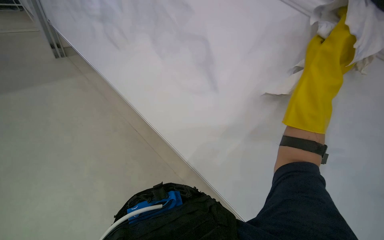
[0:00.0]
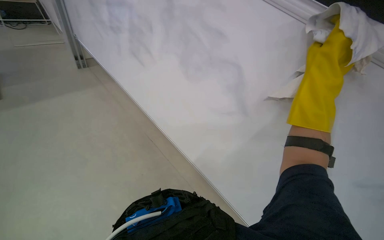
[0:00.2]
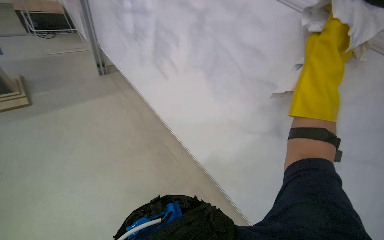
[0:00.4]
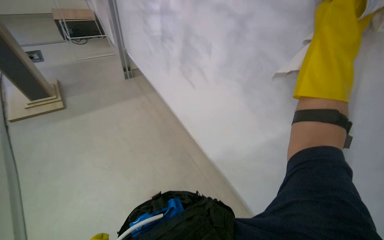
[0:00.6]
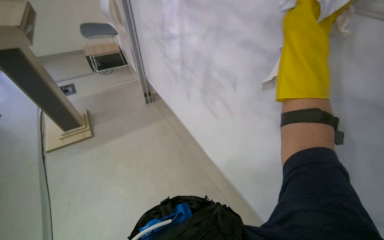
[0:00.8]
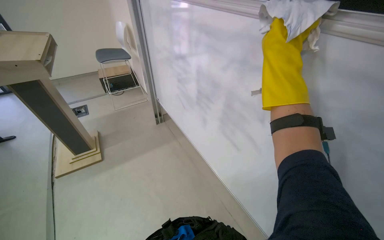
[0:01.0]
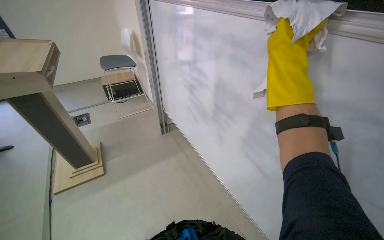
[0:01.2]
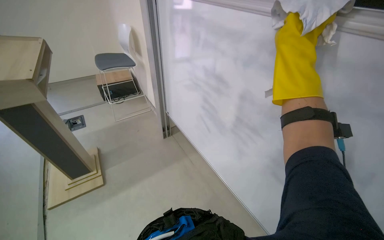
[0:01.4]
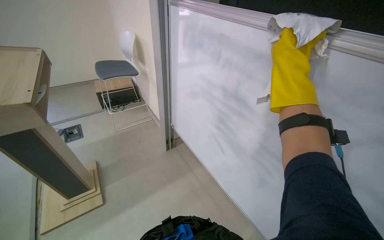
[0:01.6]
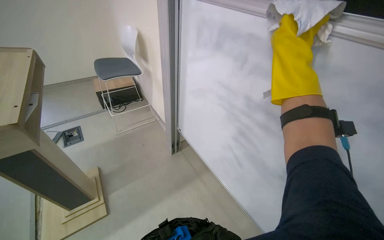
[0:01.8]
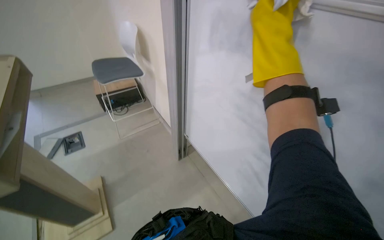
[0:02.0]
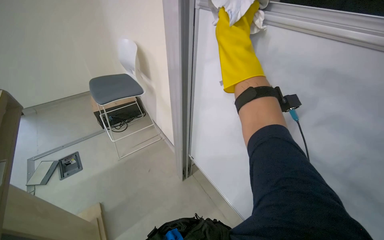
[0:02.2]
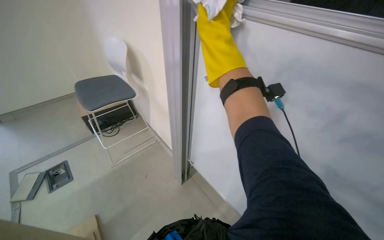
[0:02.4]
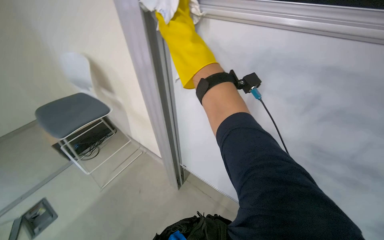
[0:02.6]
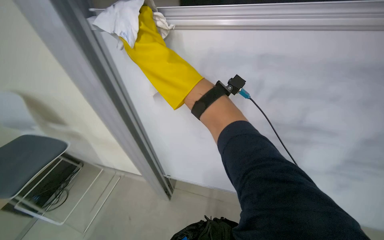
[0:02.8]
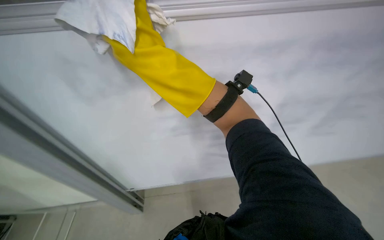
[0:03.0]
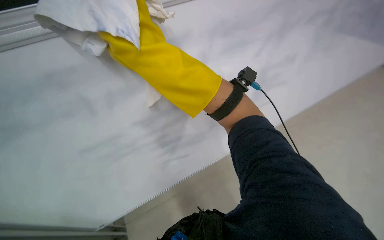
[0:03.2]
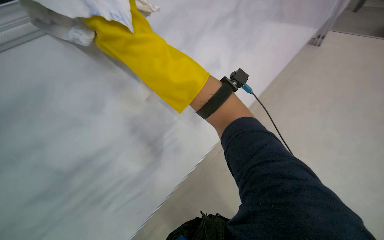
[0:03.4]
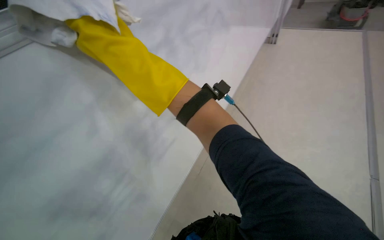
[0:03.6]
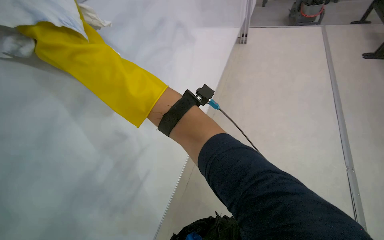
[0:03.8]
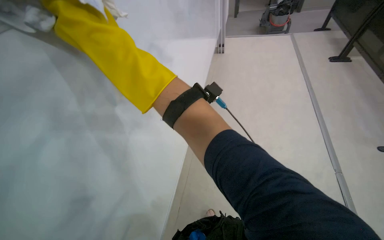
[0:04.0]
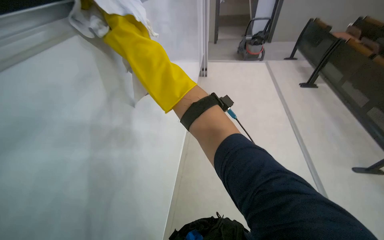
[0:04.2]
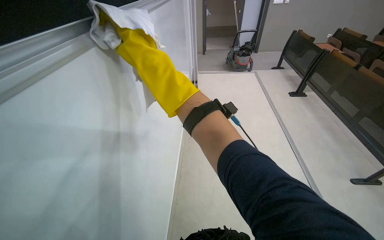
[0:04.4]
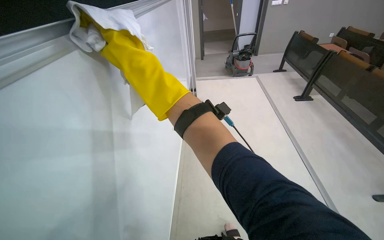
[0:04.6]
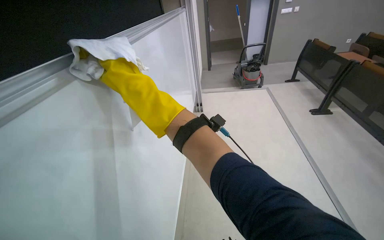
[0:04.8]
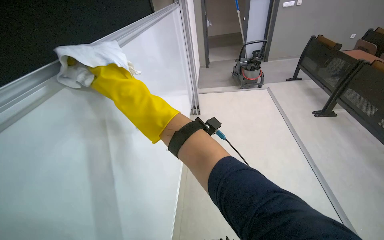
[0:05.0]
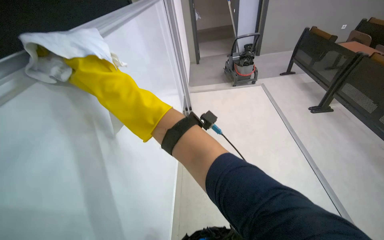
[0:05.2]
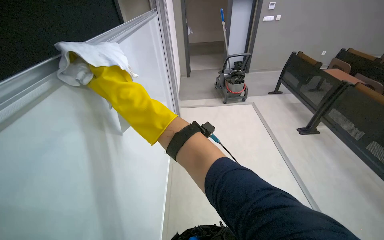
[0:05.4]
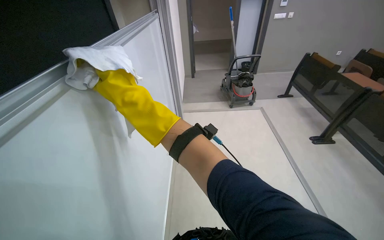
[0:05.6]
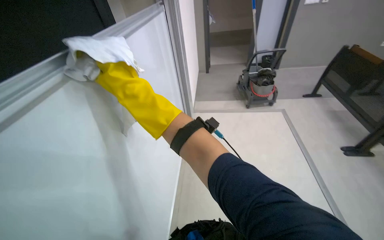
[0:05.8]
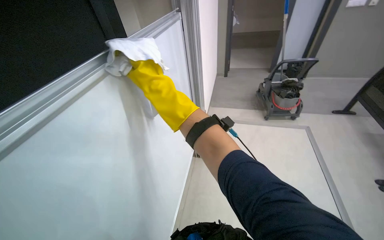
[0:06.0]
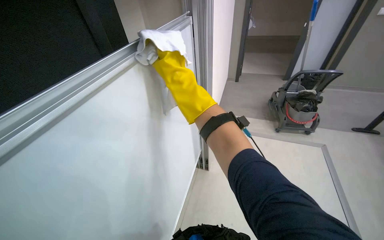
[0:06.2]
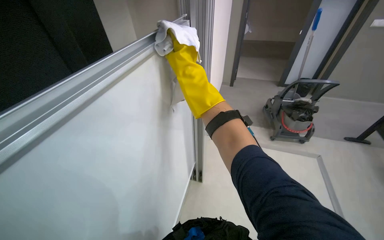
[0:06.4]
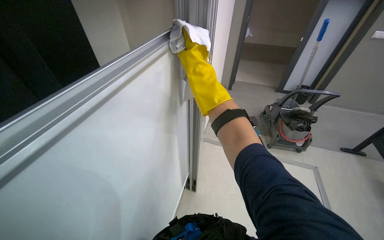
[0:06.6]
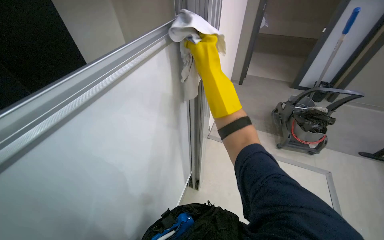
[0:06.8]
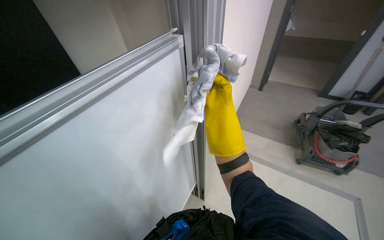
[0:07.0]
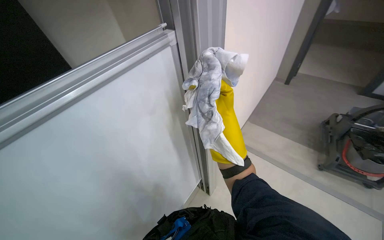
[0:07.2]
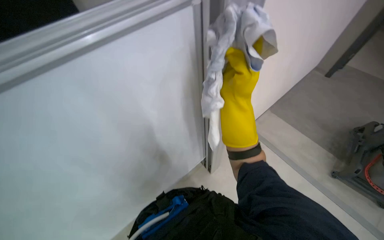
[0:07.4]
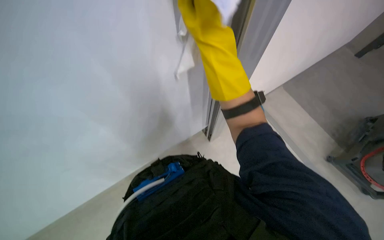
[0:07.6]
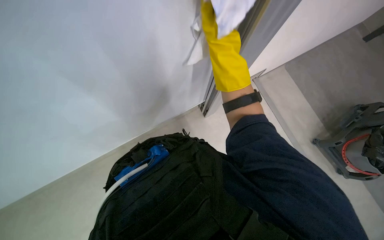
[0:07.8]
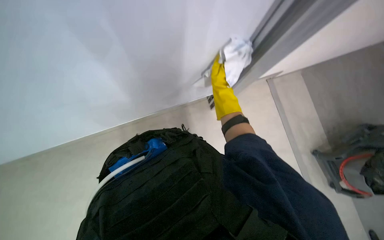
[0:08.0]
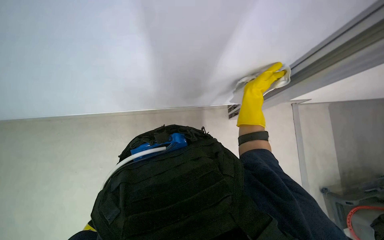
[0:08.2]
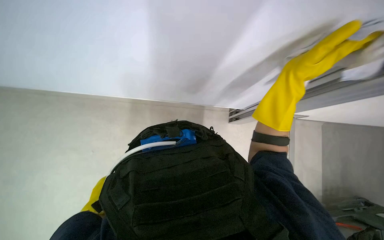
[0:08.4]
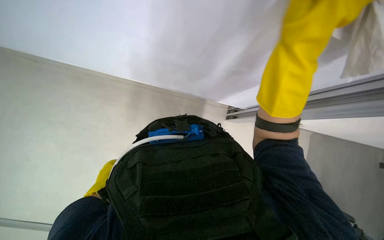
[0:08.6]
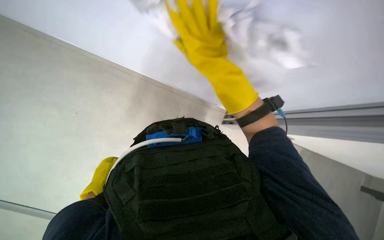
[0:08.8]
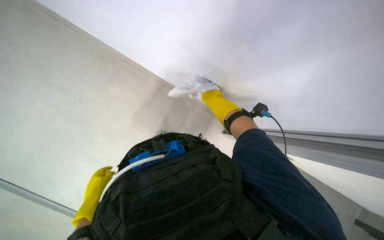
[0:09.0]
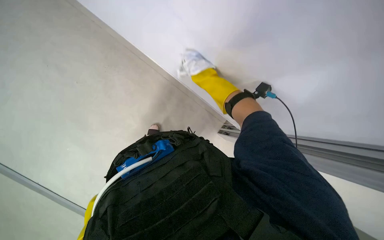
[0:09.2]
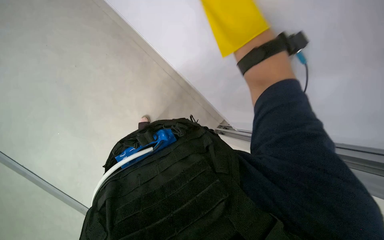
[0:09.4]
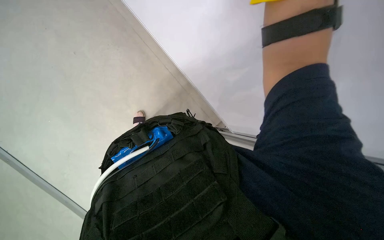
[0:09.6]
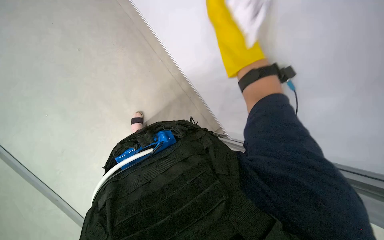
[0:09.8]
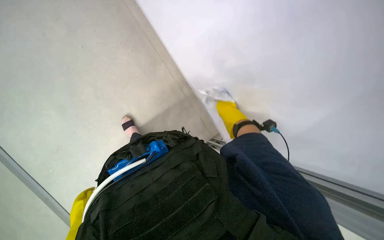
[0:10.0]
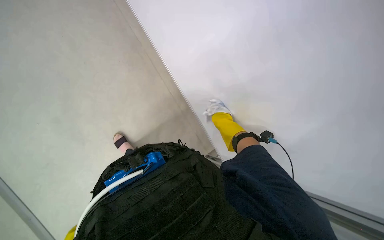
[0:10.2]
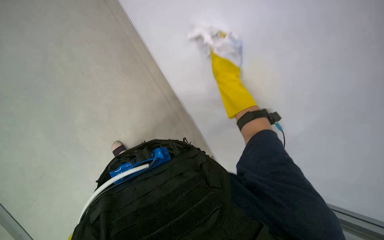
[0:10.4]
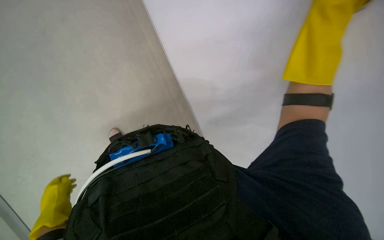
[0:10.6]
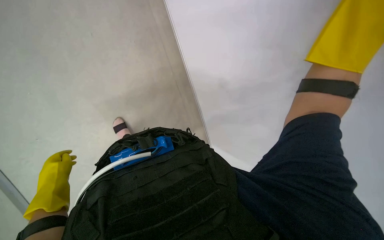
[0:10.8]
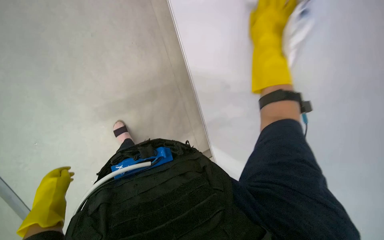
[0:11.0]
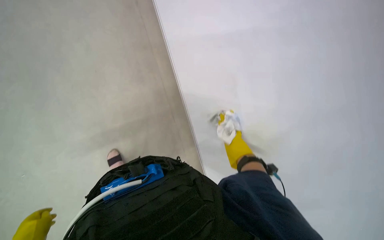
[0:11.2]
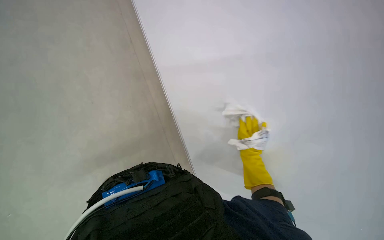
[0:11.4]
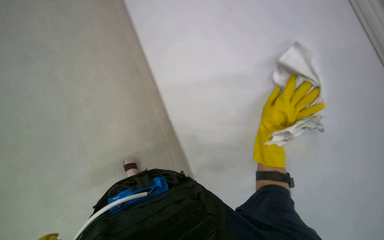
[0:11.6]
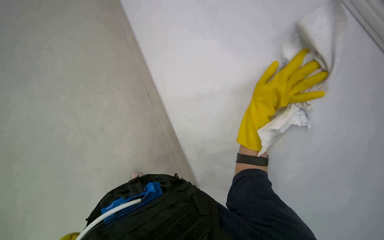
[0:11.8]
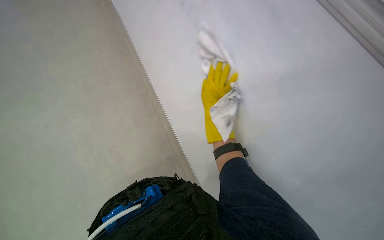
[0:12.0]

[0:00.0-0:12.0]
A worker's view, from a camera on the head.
Job: wiping surfaces.
The whole recording: Wiping whiteboard. The worker wipes the whiteboard with a white cloth, cleaning the cloth in a bucket as needed.
0:00.0 to 0:01.6: The view tilts about 20 degrees upward. The right hand goes approximately 25 cm up the picture and to the left.
0:01.6 to 0:03.0: The camera travels some 70 cm. The head rotates roughly 40 degrees to the right.
0:03.0 to 0:04.4: The head travels about 50 cm. The wearer looks approximately 45 degrees further to the right. The view tips upward by about 15 degrees.
0:04.4 to 0:06.0: The camera travels approximately 1.5 m.
0:06.0 to 0:07.6: The camera is carried approximately 40 cm. The wearer's head swings some 45 degrees to the left. The view tilts about 25 degrees downward.
0:10.4 to 0:12.0: The camera pitches upward, by some 15 degrees.

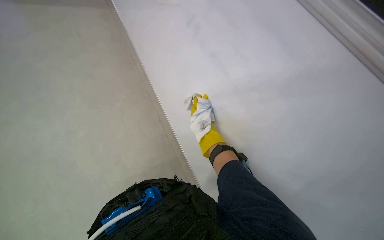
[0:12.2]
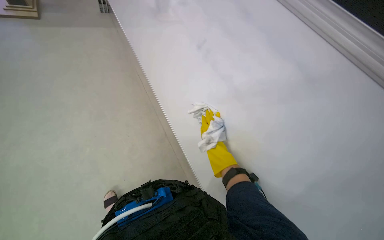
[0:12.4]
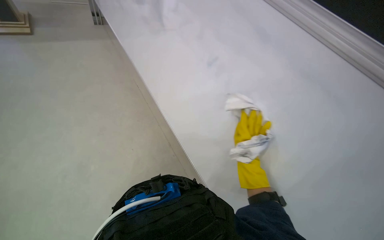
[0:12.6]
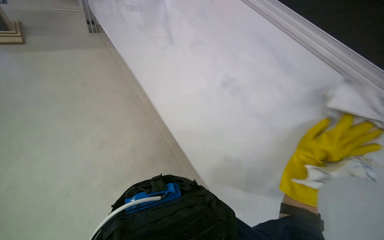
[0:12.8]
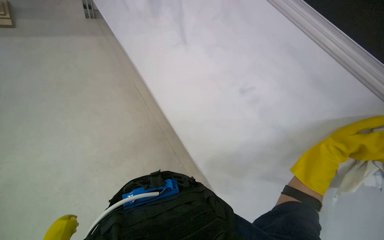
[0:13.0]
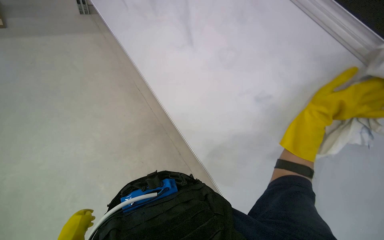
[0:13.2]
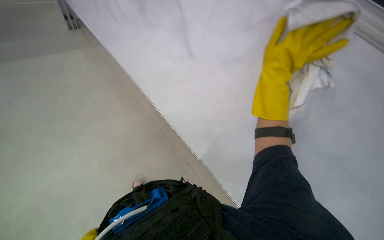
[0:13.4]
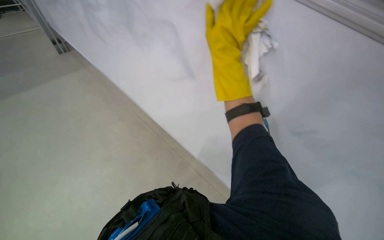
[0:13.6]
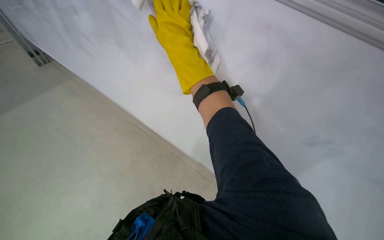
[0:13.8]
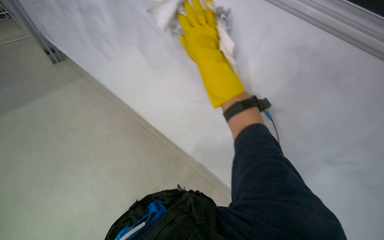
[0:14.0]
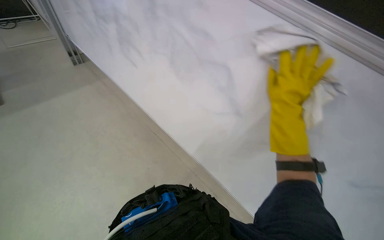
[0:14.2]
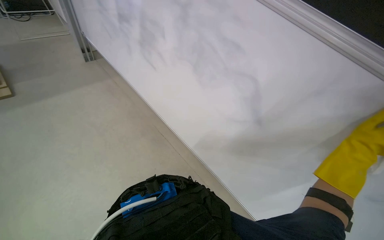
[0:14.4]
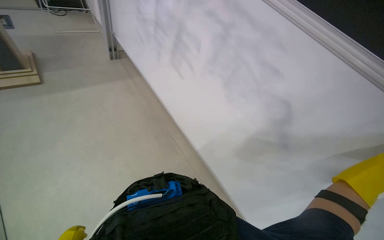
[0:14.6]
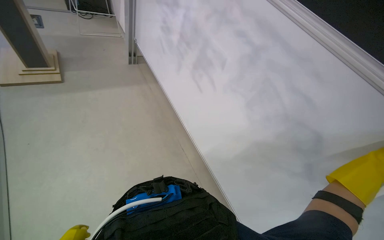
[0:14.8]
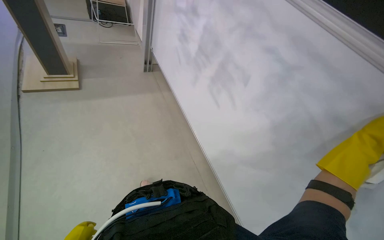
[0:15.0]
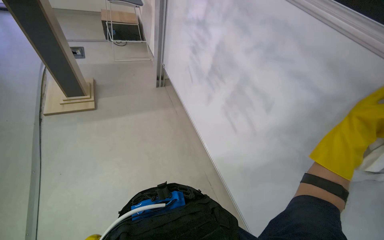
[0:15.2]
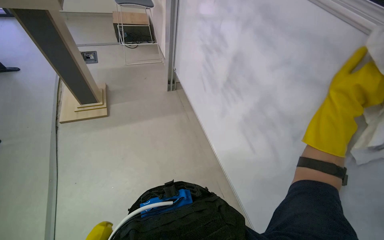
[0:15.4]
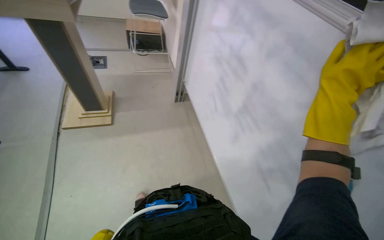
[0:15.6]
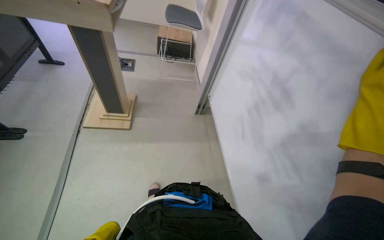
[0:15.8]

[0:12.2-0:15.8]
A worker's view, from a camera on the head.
Job: wiping surfaces.
The whole recording: Wiping whiteboard. The worker wipes the whiteboard with a white cloth, cleaning the cloth in a bucket as needed.
0:12.2 to 0:14.0: The camera is carried approximately 1 m.

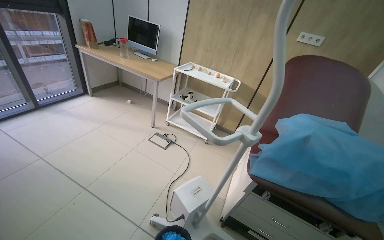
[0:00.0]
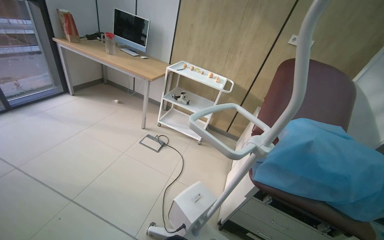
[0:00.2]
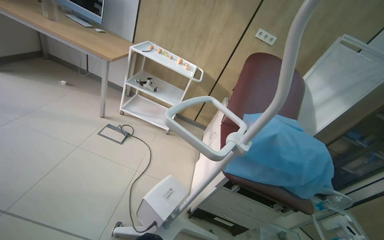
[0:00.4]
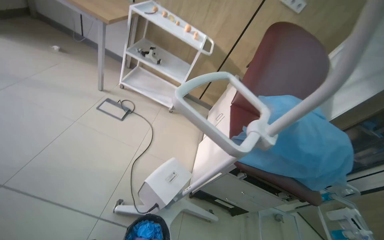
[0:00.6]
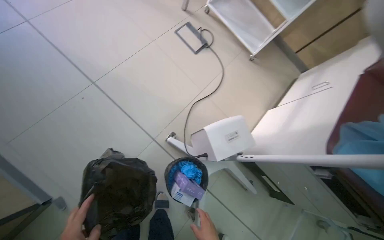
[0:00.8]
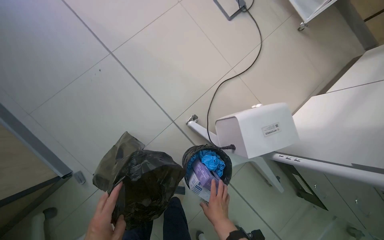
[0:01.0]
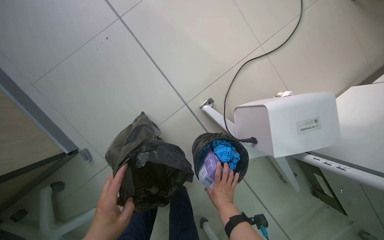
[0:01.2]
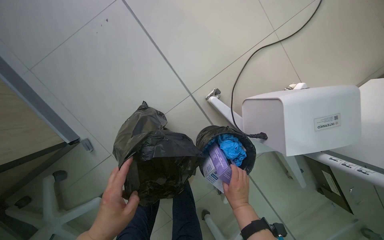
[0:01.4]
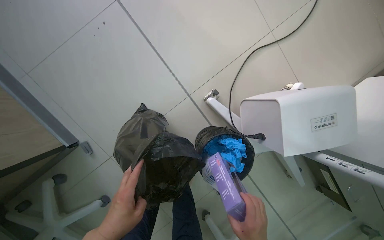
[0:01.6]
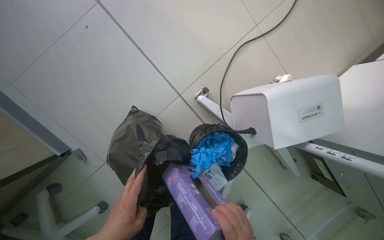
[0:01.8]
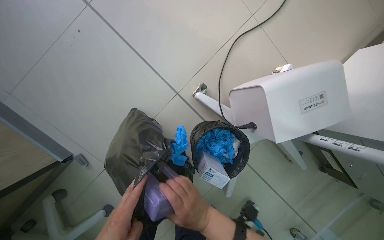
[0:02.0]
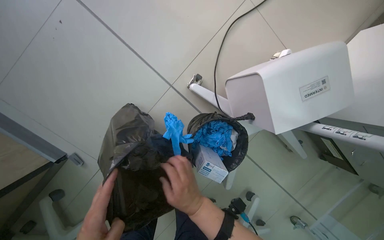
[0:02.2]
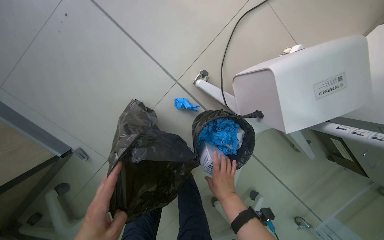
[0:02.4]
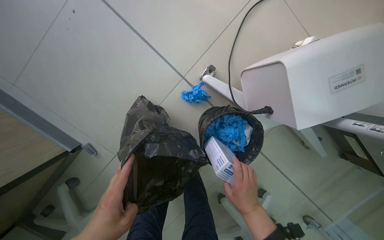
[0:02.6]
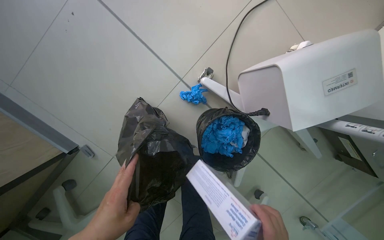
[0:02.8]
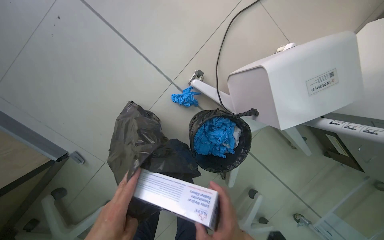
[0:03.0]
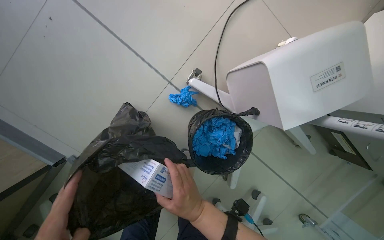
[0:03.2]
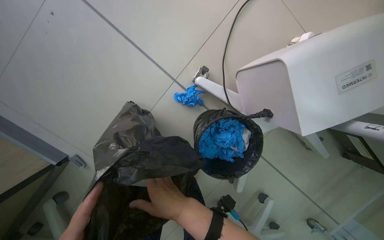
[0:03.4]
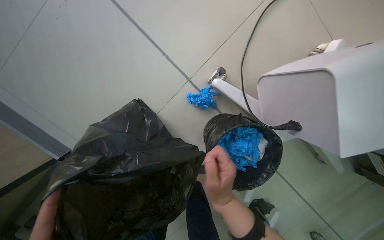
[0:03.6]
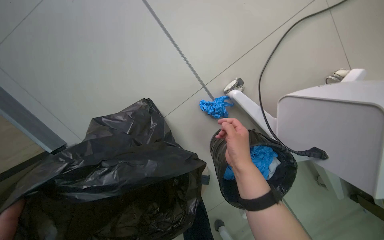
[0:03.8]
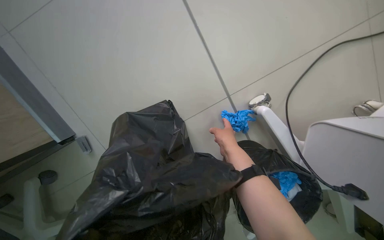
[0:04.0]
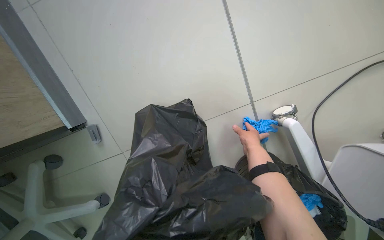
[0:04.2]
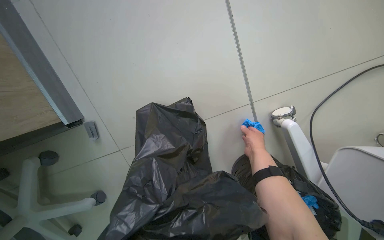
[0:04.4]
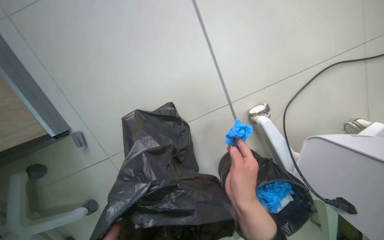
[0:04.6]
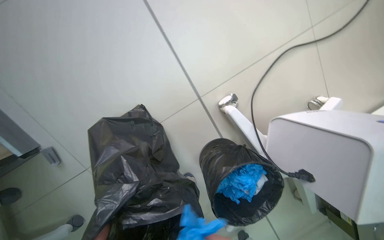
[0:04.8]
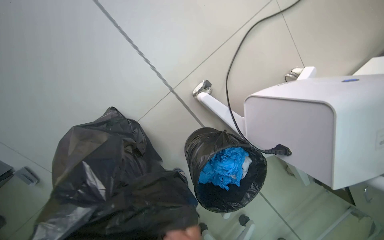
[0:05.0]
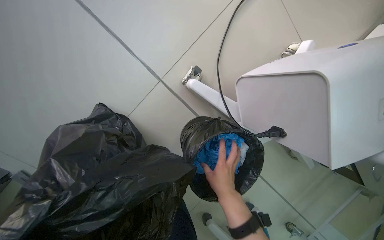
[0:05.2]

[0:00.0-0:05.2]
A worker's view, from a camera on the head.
Job: managing trash.
The whole recording: Collecting trash from room. The worker collects various trash items from bins, the floor, desk, and table, placing them into a large trash bag.
0:00.0 to 0:01.8: The head travels about 70 cm. The wearer's head swings roughly 30 degrees to the left. The view tilts about 55 degrees downward.
